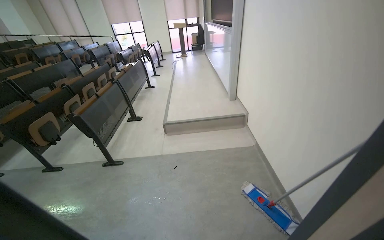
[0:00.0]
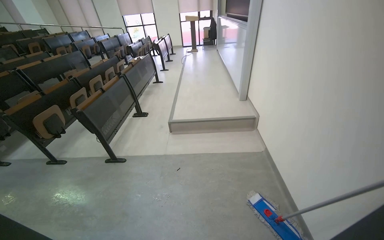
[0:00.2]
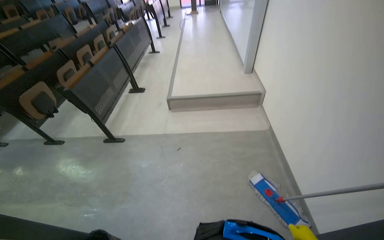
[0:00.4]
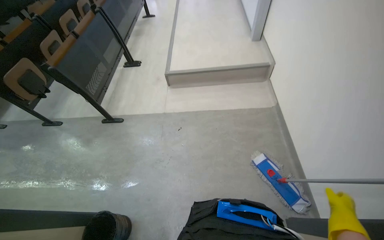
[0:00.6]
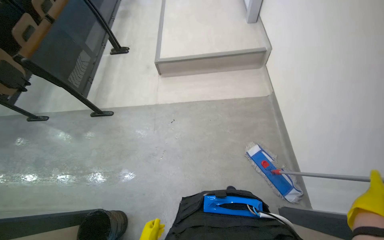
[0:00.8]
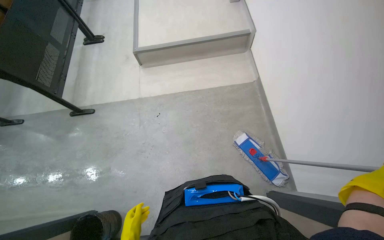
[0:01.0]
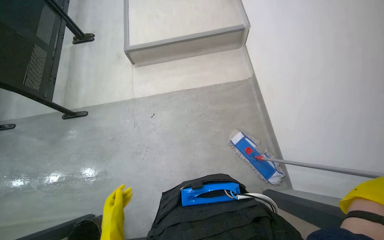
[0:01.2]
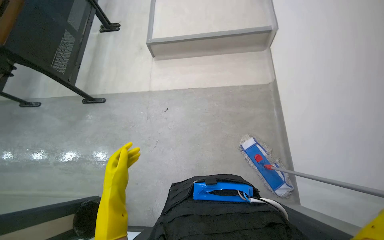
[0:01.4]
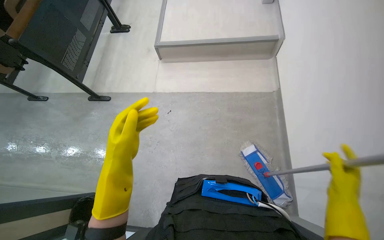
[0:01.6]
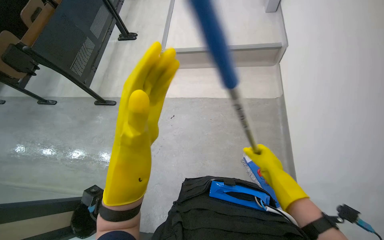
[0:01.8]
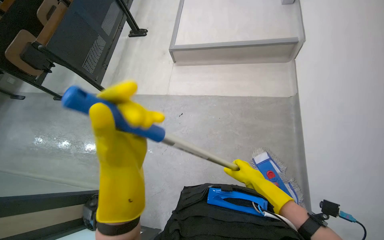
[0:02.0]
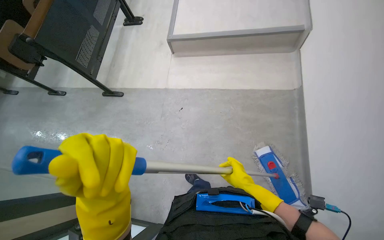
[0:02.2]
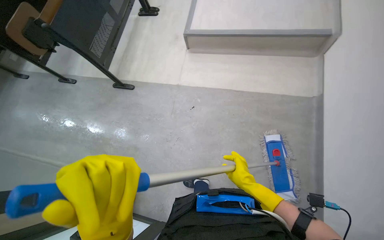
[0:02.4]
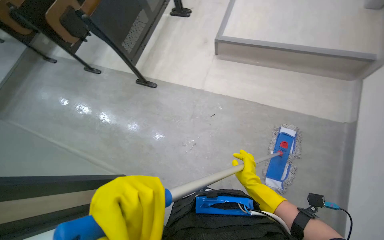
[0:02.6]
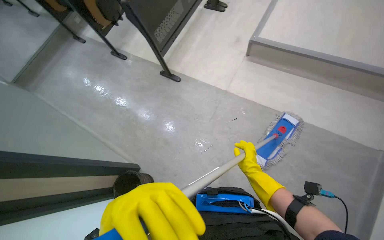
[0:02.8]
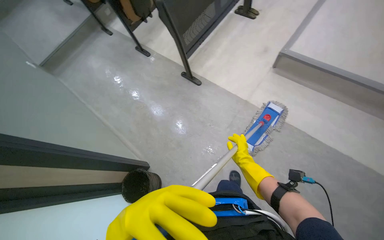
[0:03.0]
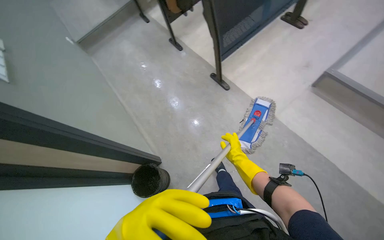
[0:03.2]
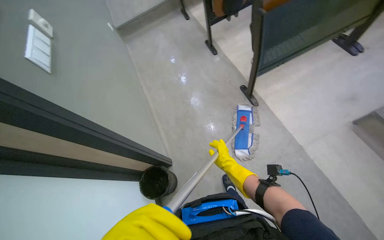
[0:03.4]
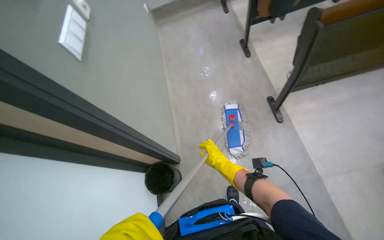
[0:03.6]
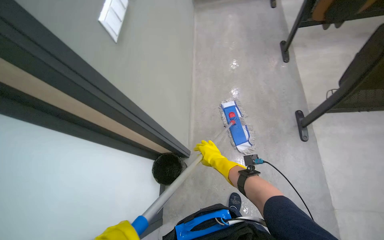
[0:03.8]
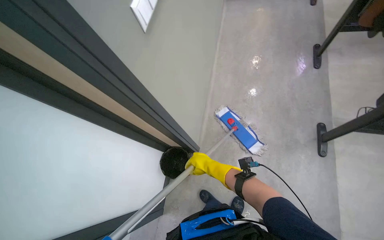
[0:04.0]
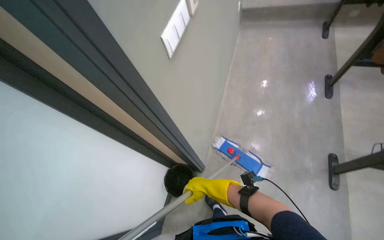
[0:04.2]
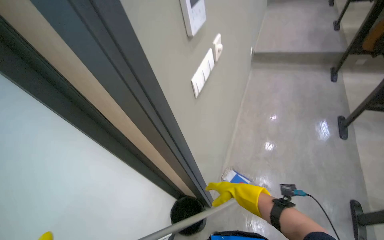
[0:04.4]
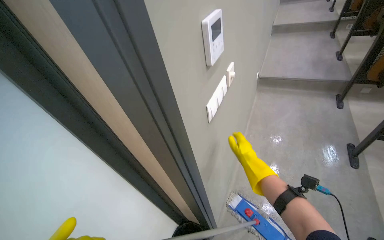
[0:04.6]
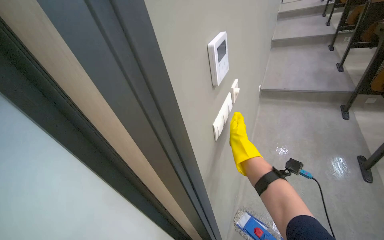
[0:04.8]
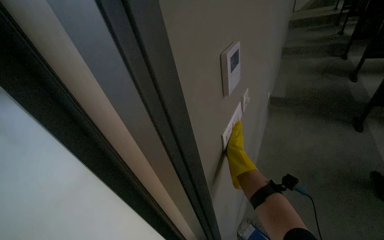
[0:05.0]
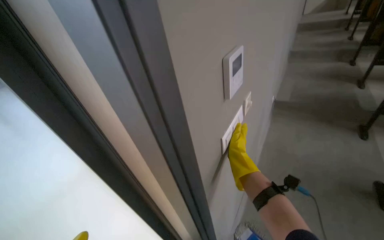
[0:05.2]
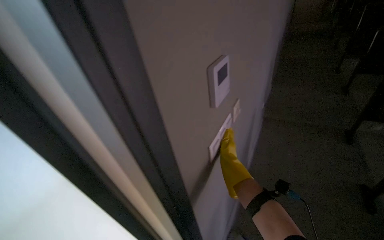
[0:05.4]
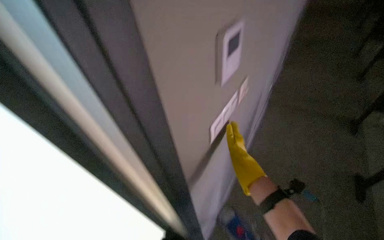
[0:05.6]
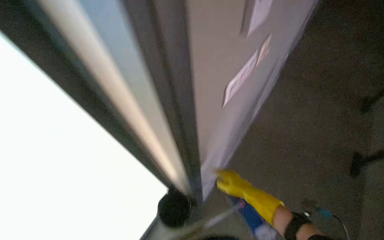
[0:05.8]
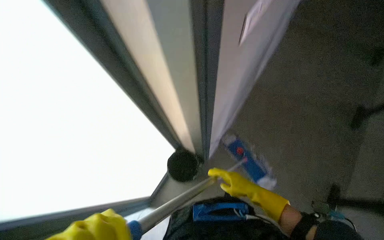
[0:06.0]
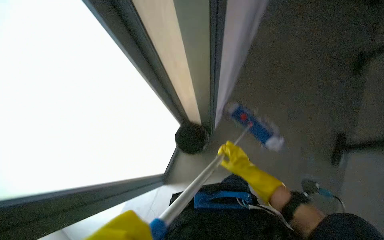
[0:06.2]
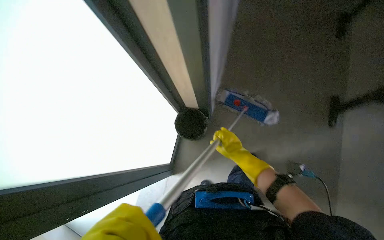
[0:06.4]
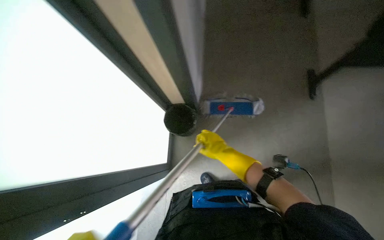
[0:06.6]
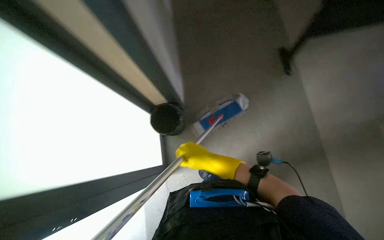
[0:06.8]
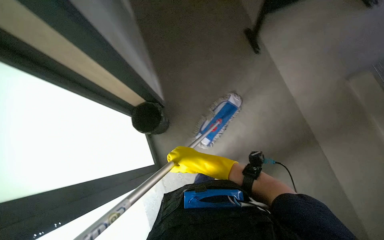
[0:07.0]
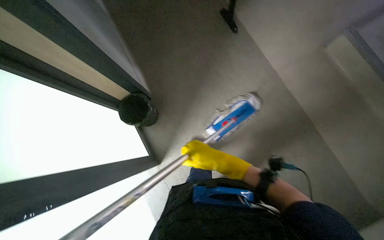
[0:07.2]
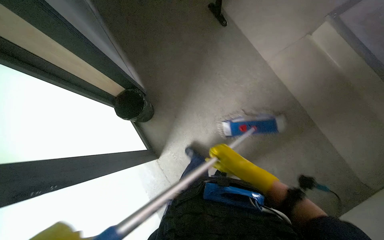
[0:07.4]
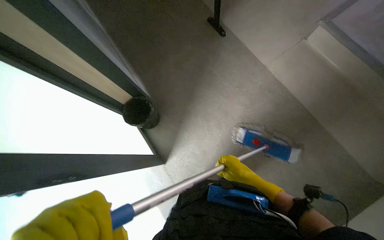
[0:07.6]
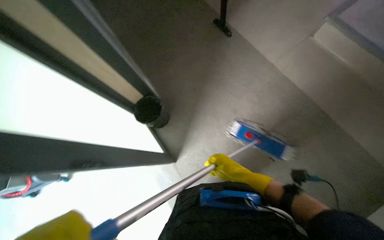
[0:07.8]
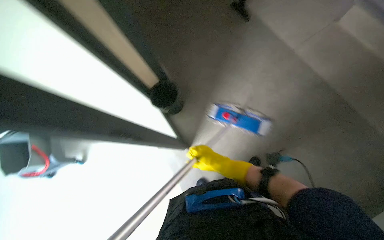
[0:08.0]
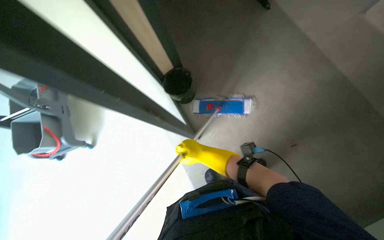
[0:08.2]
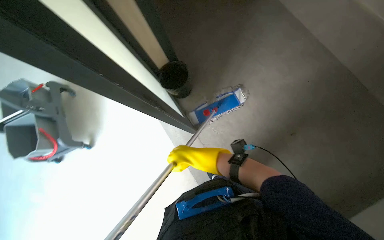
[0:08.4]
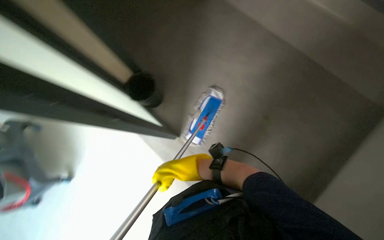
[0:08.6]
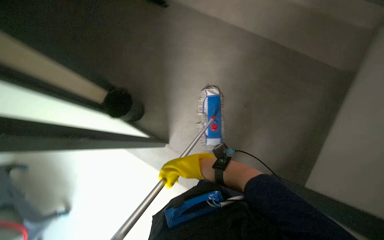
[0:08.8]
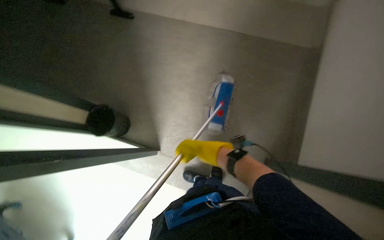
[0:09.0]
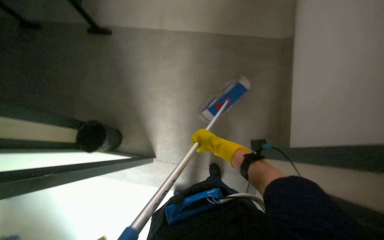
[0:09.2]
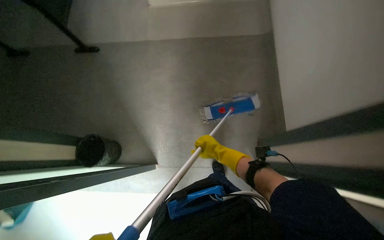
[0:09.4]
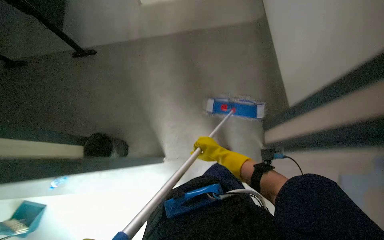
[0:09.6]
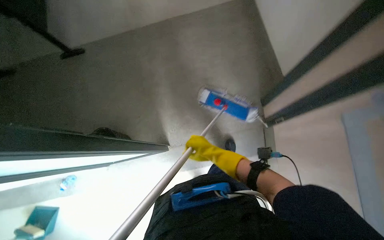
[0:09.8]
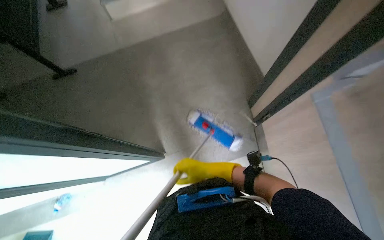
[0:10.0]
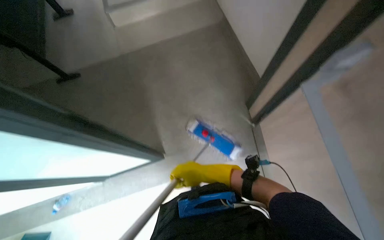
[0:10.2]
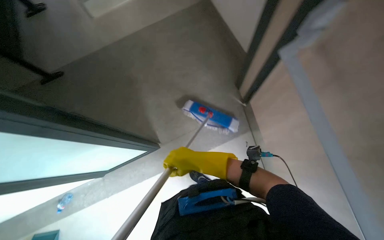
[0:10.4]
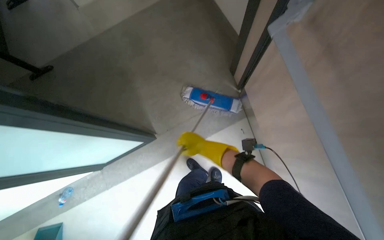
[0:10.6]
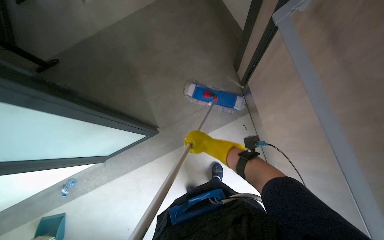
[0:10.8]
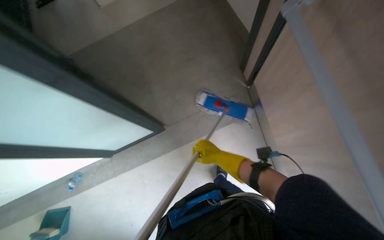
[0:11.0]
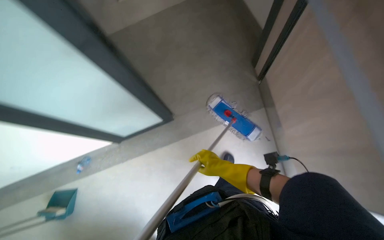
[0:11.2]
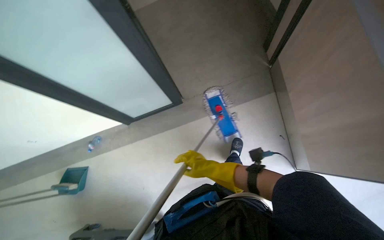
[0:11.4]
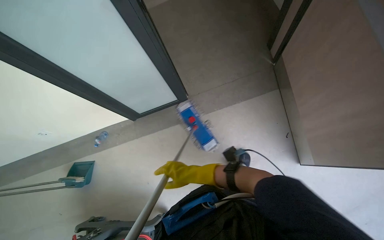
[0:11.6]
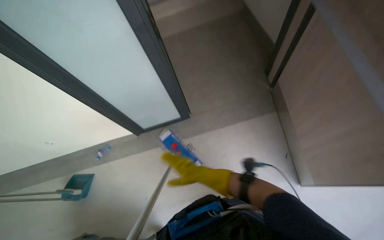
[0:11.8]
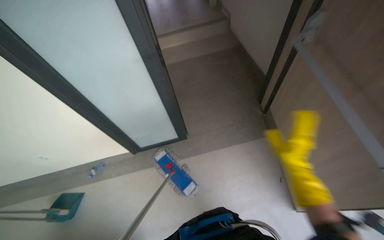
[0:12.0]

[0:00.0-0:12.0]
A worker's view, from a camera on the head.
Job: mopping floor.
The whole recording: Mopping classroom floor. The worker mops the floor in the classroom between rows of desks.
0:00.0 to 0:01.6: The wearer moves approximately 60 cm. The camera pitches downward, by about 35 degrees.
0:01.6 to 0:03.0: The wearer moves some 50 cm. The head turns to the left by roughly 35 degrees.
0:03.0 to 0:04.4: The camera travels about 50 cm. The wearer's head swings some 70 degrees to the left.
0:04.4 to 0:06.0: The right hand goes up the picture and returns, approximately 30 cm each way.
0:06.0 to 0:07.6: The right hand travels to the left and back again, roughly 15 cm each way.
0:09.0 to 0:10.4: The scene rotates counterclockwise by some 30 degrees. The right hand moves nearer to the camera, some 25 cm.

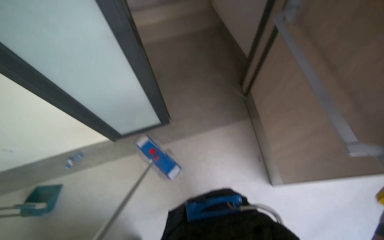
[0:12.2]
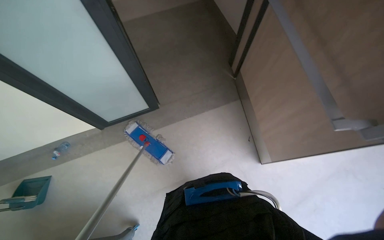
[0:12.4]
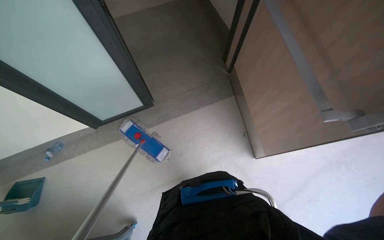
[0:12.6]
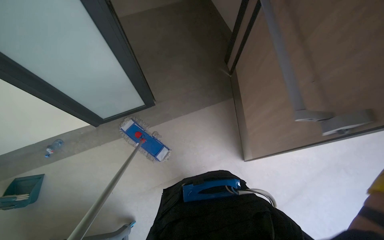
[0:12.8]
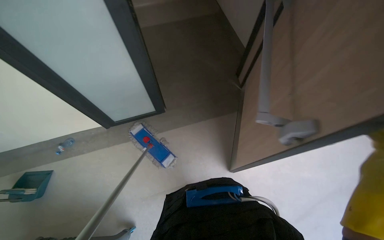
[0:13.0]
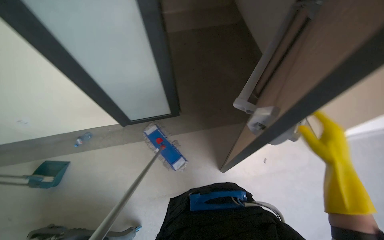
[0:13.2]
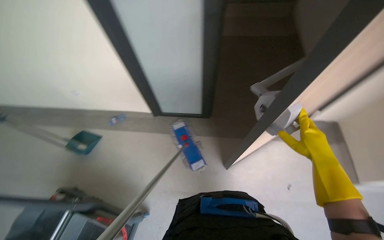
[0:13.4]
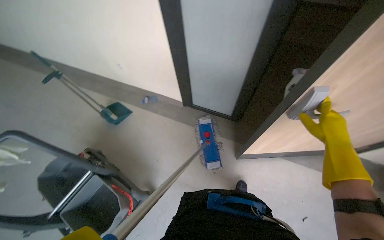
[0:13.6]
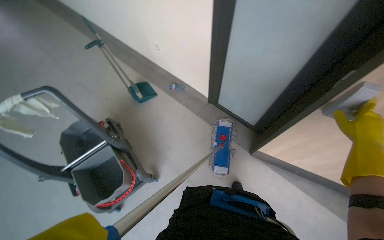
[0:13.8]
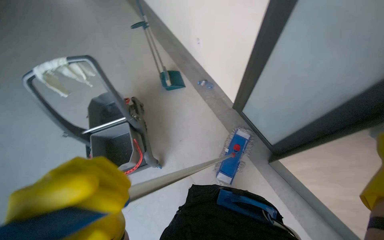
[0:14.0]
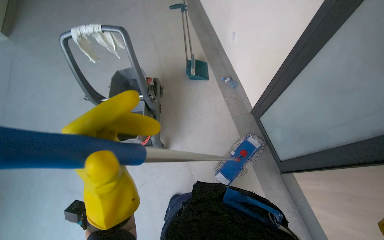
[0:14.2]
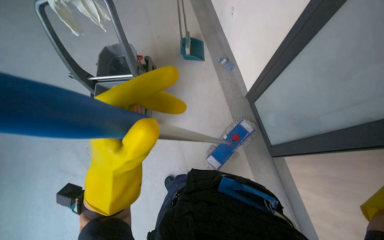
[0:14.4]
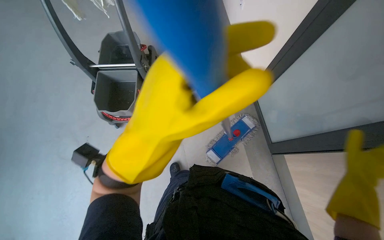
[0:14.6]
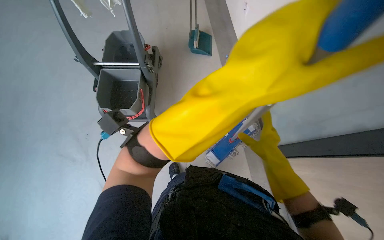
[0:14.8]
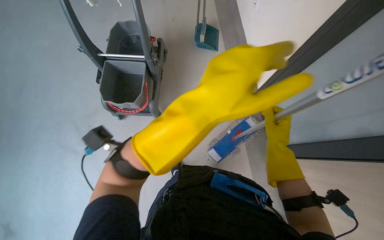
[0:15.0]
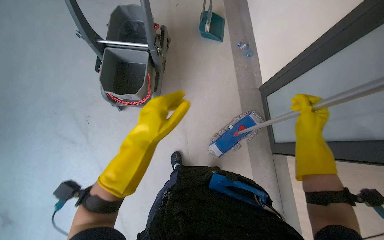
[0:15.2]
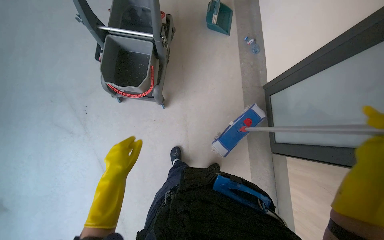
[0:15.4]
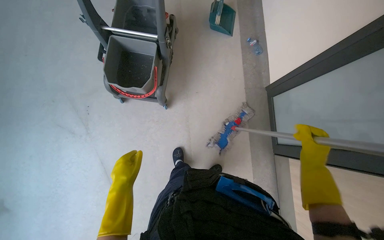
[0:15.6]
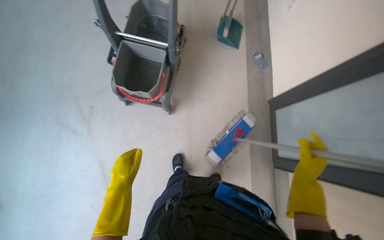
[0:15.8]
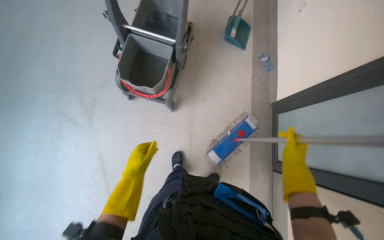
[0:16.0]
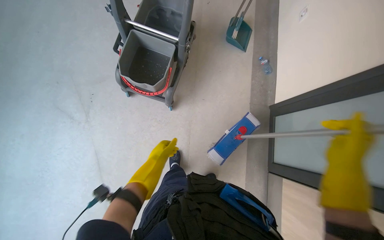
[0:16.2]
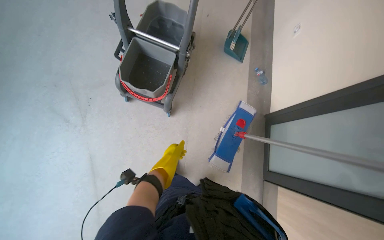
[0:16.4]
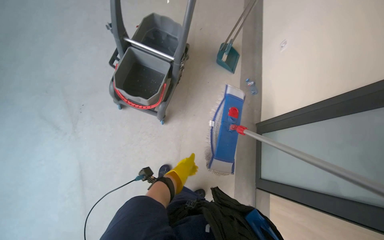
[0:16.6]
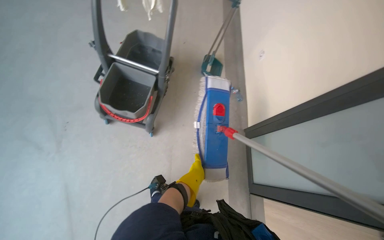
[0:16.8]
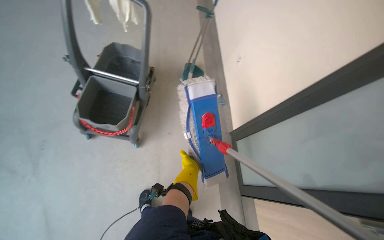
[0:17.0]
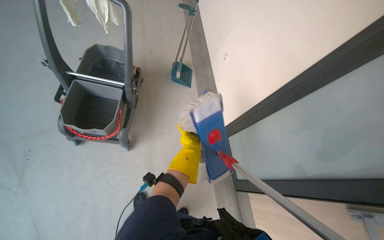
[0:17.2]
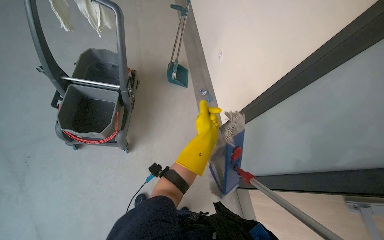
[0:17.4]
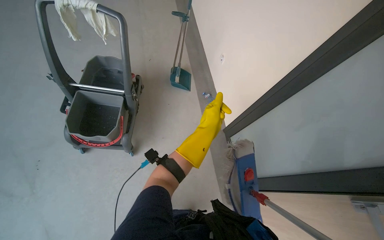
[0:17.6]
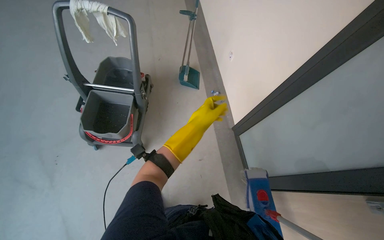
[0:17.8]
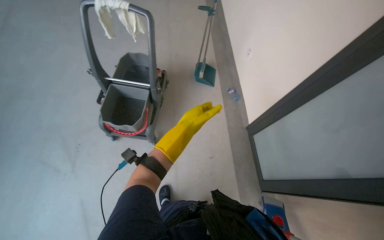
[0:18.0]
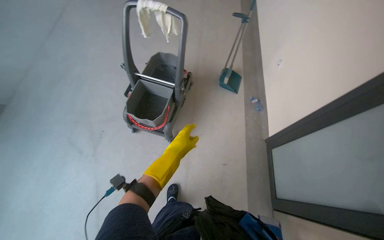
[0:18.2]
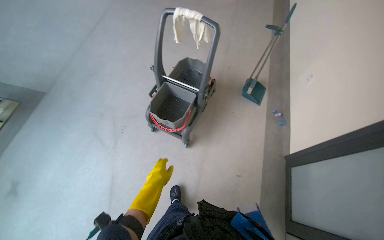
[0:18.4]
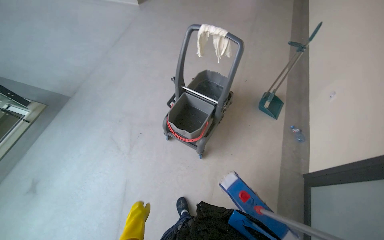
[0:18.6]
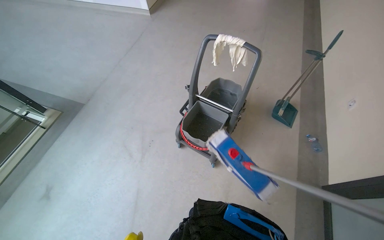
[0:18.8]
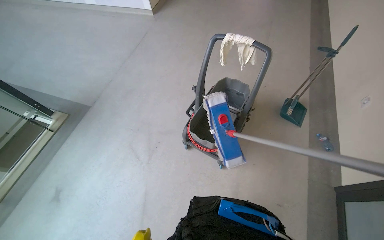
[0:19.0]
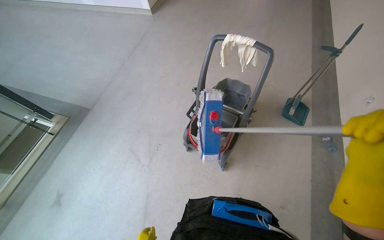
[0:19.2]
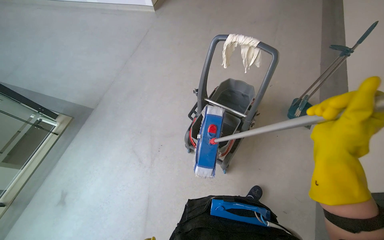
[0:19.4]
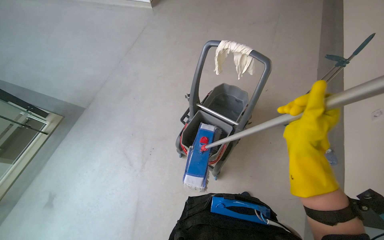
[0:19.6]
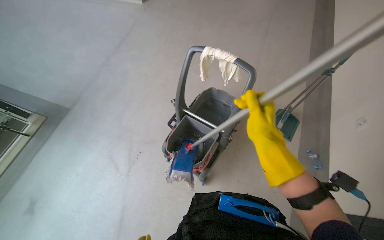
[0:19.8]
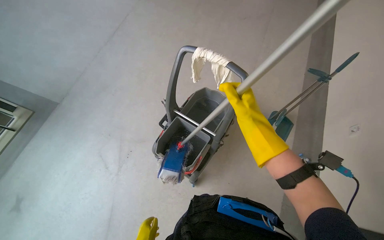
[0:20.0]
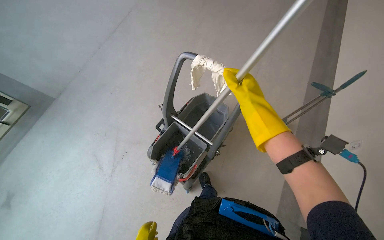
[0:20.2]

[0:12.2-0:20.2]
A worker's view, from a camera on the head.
Job: mopping floor.
The whole recording: Mopping classroom floor. The worker mops the floor in the classroom between rows of desks.
0:12.2 to 0:13.8: The head turns to the left by about 55 degrees.
0:13.8 to 0:15.4: The wearer's head swings approximately 45 degrees to the left. The camera pitches downward, by about 20 degrees.
0:15.4 to 0:17.0: The camera is aimed approximately 15 degrees further to the right. The wearer looks some 15 degrees further upward. The left hand shifts some 30 cm to the right and farther from the camera.
0:17.0 to 0:18.6: The head rotates approximately 30 degrees to the left.
0:18.6 to 0:20.2: The head travels approximately 50 cm.
